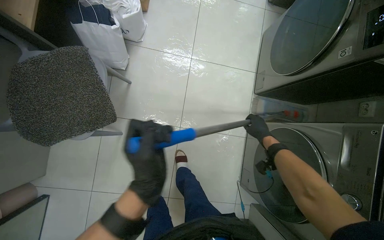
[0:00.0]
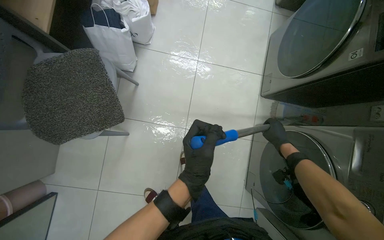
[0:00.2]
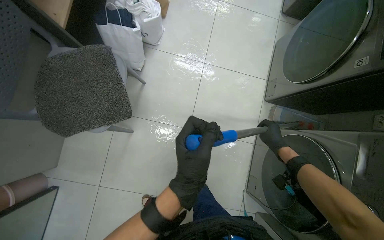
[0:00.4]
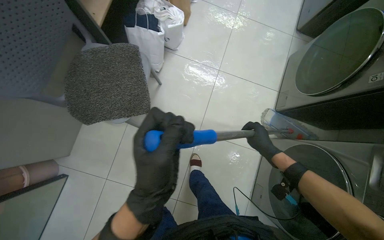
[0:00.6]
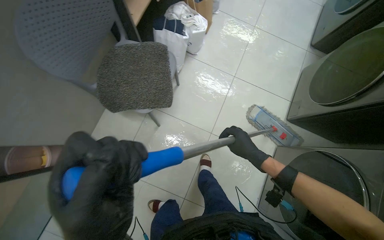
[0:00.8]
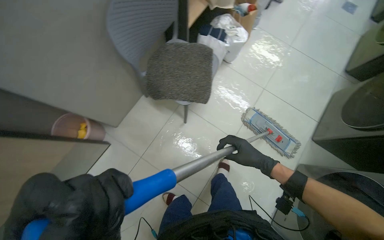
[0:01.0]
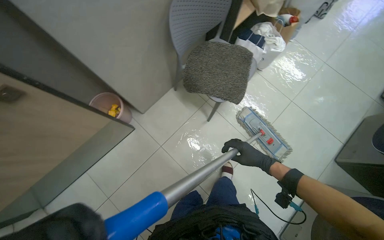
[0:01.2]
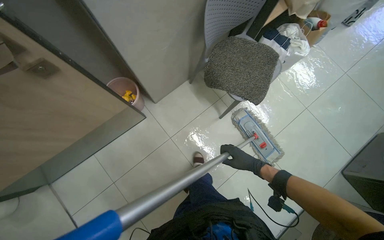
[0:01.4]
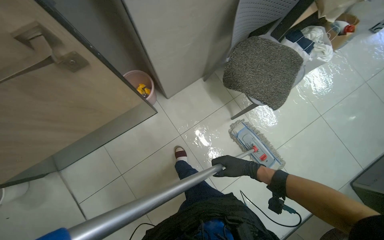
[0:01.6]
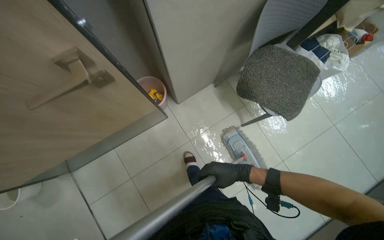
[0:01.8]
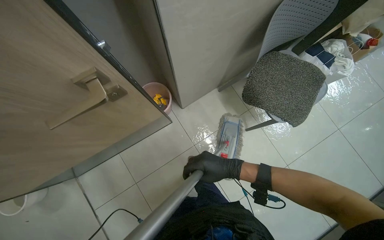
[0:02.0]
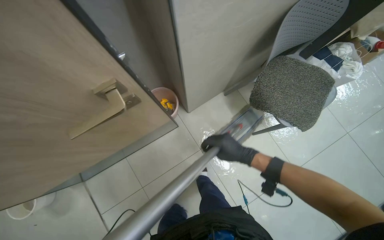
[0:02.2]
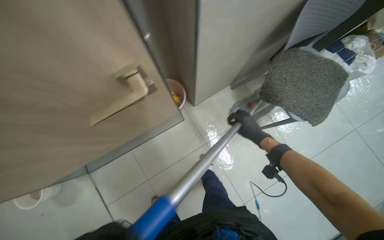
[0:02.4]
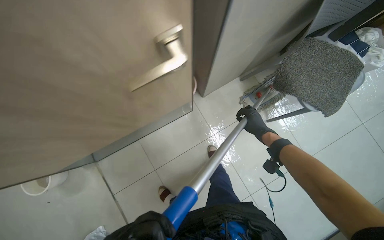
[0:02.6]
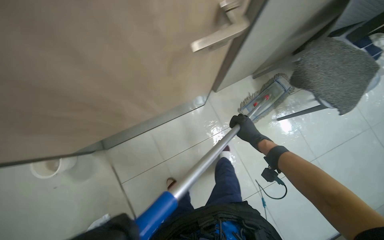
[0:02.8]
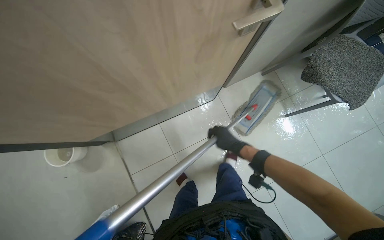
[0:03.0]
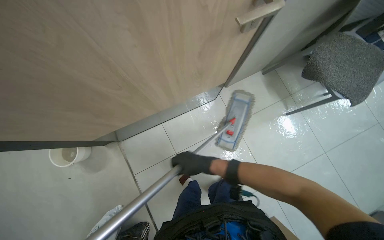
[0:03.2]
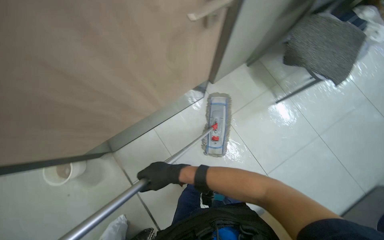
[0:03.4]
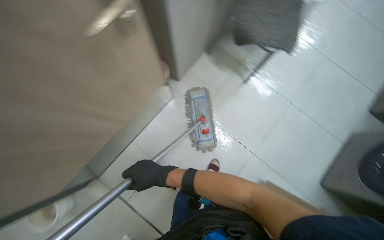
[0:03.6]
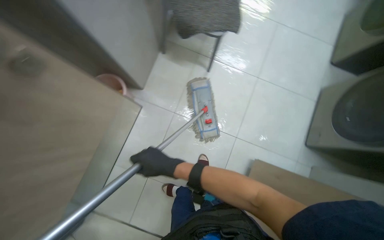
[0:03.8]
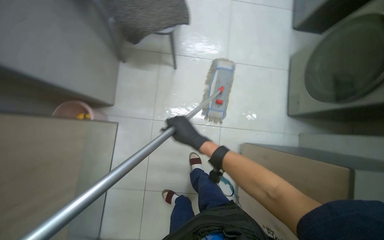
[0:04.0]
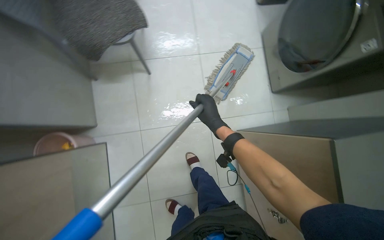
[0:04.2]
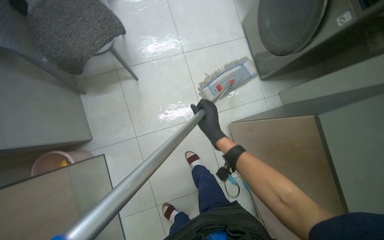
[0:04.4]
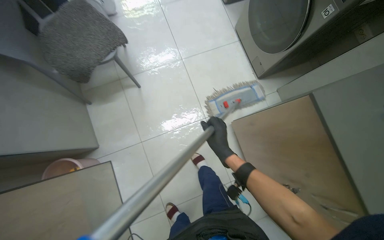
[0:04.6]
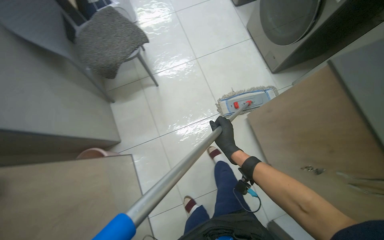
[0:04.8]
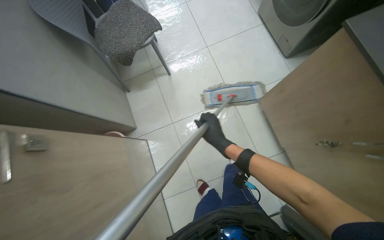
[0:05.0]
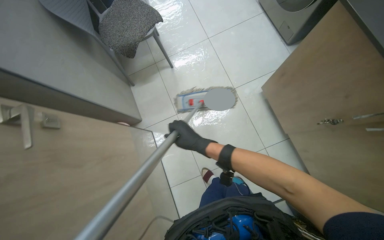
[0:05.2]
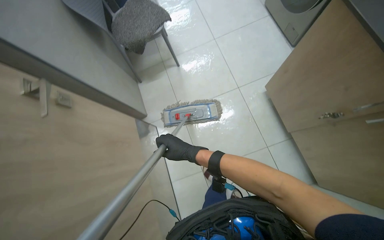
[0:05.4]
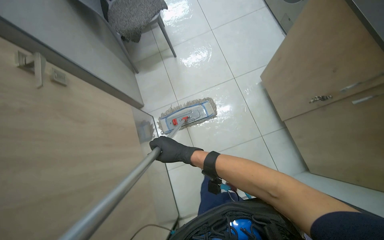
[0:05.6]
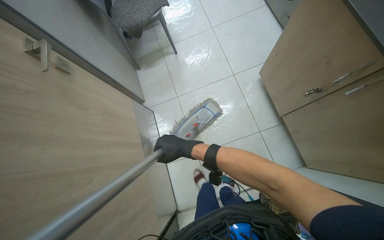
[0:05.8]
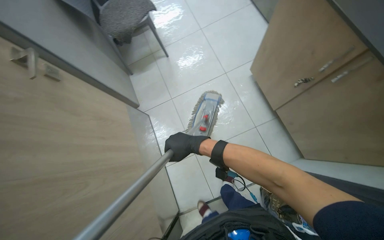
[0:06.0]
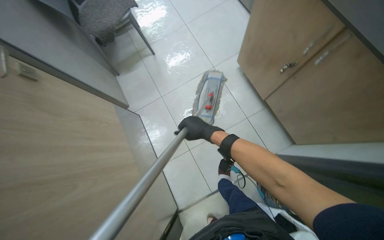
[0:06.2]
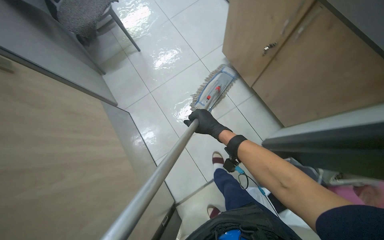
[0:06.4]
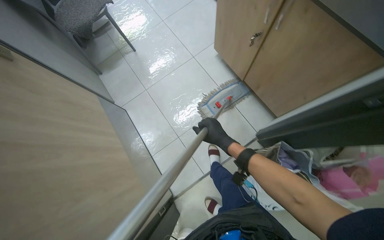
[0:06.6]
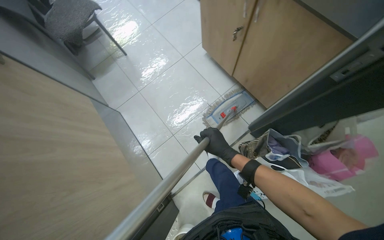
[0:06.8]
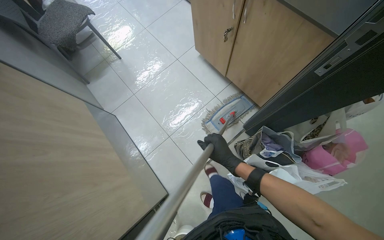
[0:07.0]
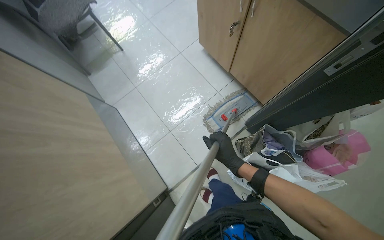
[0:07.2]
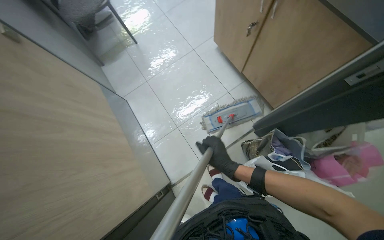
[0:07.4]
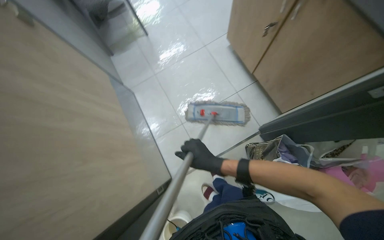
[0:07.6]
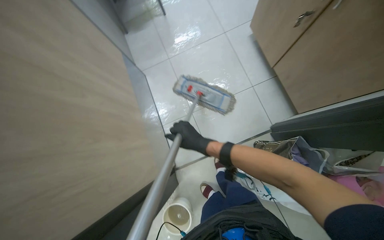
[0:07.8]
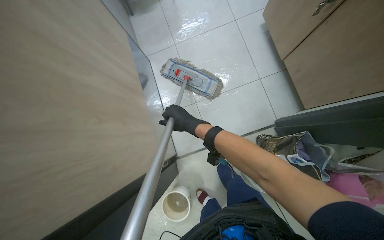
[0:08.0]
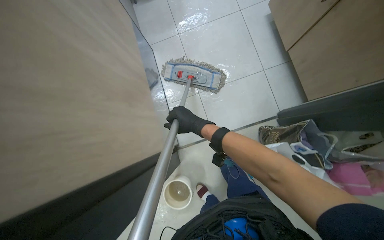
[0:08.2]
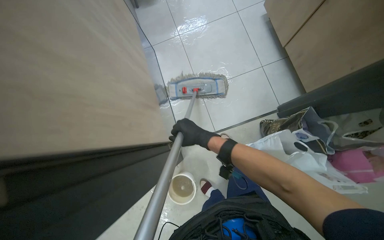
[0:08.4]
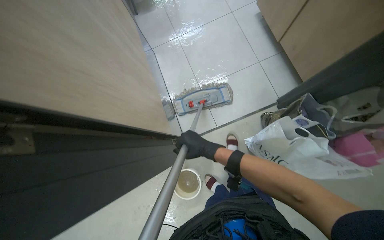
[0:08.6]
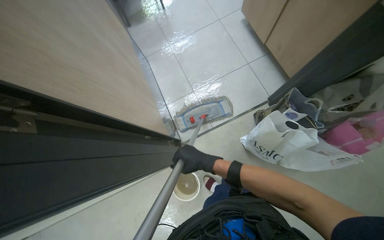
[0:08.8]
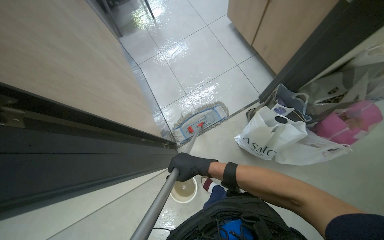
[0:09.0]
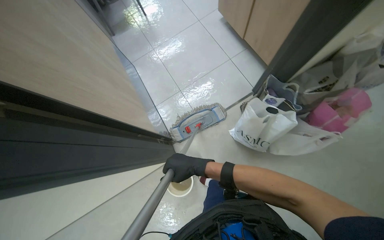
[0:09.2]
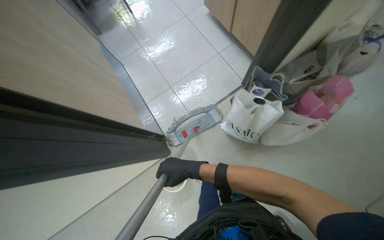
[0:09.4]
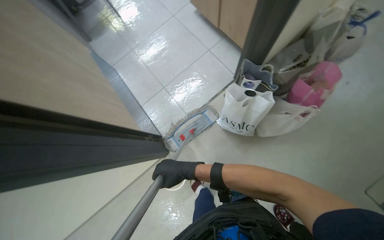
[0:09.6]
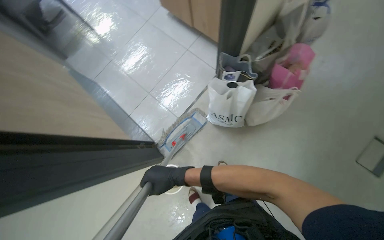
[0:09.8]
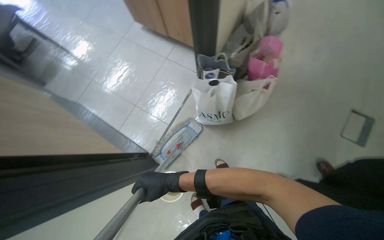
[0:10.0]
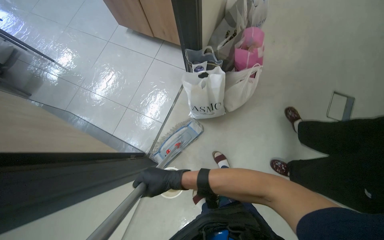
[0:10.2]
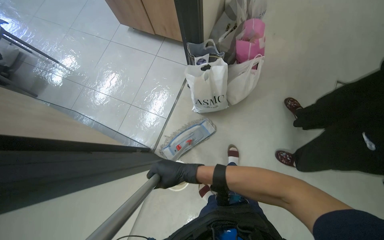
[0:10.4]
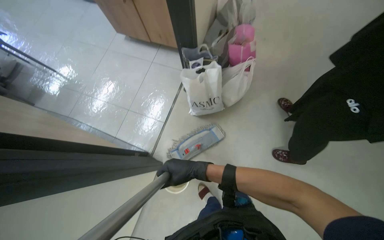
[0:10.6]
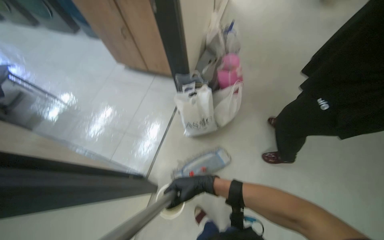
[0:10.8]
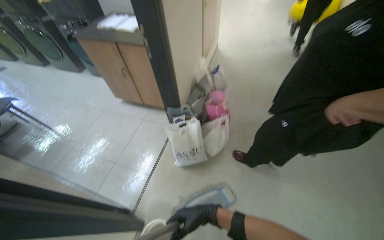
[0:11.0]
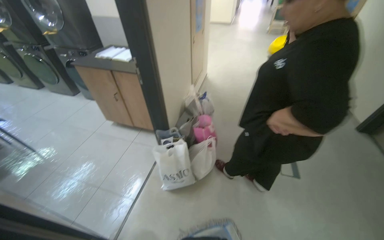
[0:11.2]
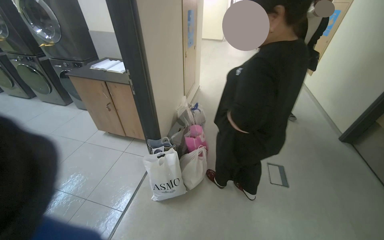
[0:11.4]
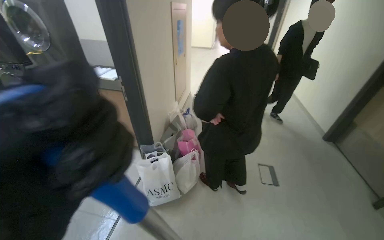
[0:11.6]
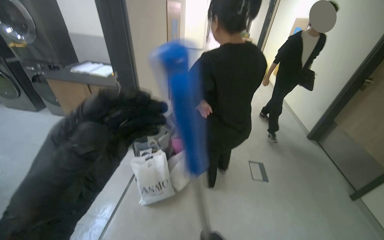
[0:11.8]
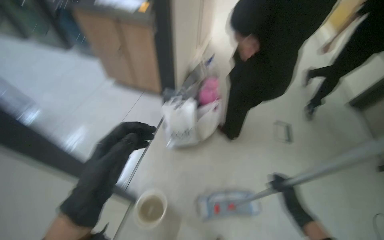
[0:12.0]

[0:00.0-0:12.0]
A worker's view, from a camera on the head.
Job: mopping floor.
The whole recording: Mopping floor. The worker prepares the mop by wringing a cloth and attaching it, then mops the floor.
0:00.0 to 0:01.6: The camera travels approximately 80 cm. The head rotates approximately 45 degrees to the left.
0:01.6 to 0:03.0: The camera travels to the left, about 40 cm.
0:06.0 to 0:07.6: The right hand is displaced down the picture and to the right by about 35 cm.
0:09.0 to 0:10.4: Everything in view rotates approximately 35 degrees counterclockwise.
0:10.4 to 0:12.0: The view tips upward by roughly 25 degrees.

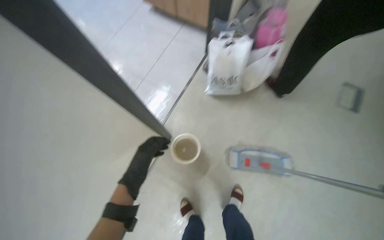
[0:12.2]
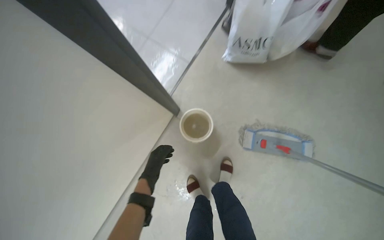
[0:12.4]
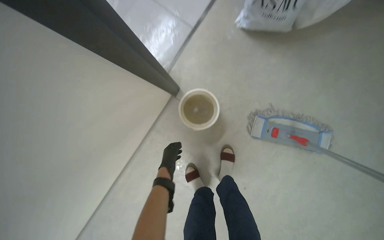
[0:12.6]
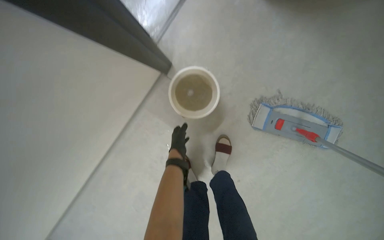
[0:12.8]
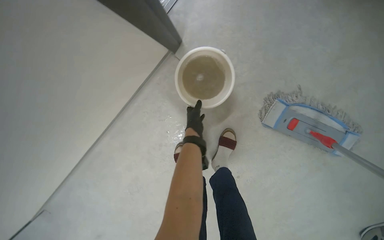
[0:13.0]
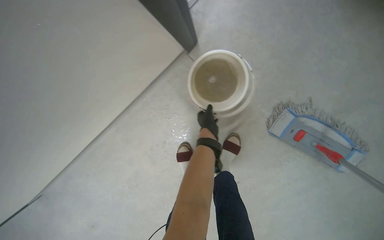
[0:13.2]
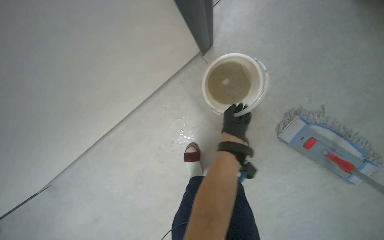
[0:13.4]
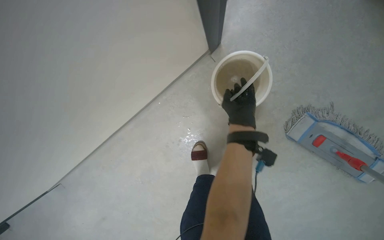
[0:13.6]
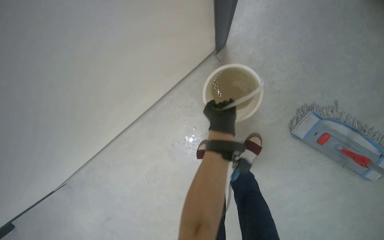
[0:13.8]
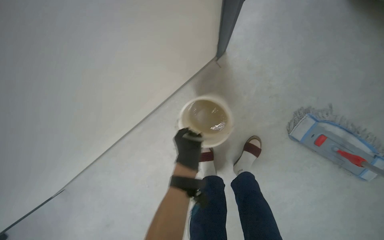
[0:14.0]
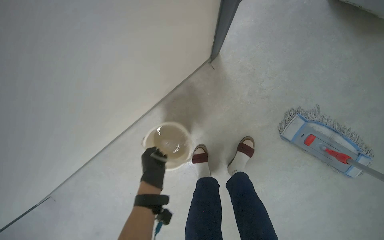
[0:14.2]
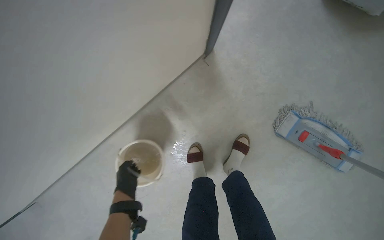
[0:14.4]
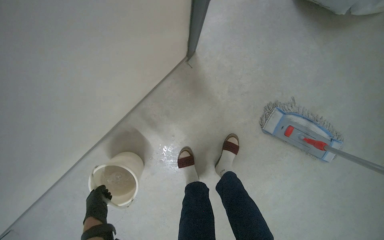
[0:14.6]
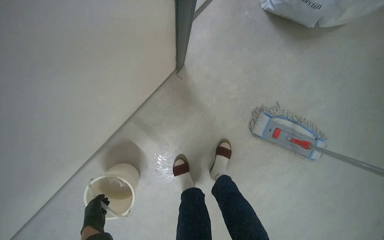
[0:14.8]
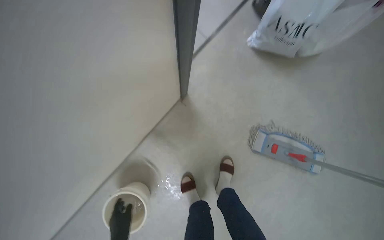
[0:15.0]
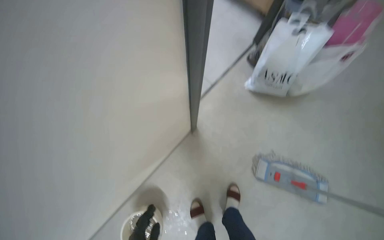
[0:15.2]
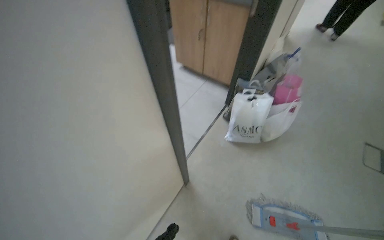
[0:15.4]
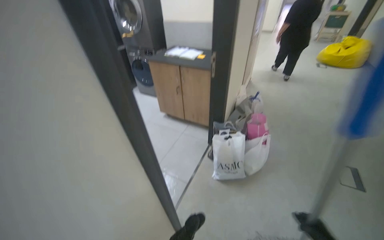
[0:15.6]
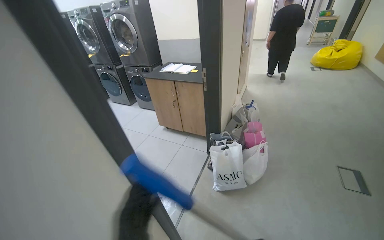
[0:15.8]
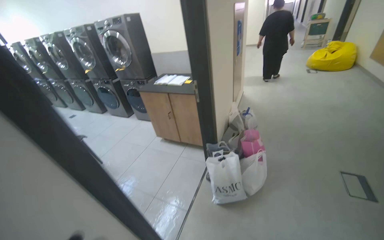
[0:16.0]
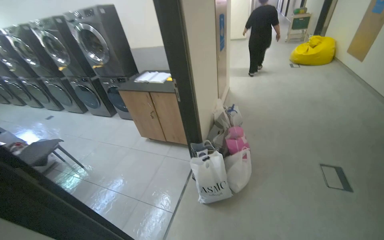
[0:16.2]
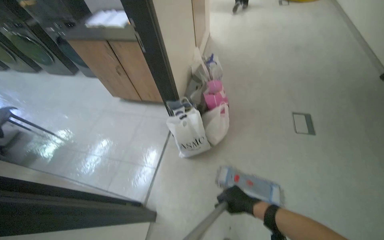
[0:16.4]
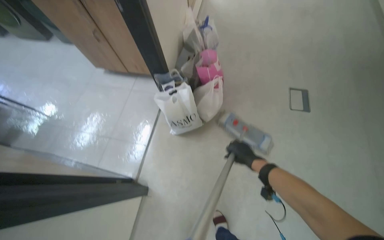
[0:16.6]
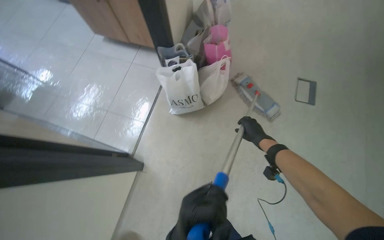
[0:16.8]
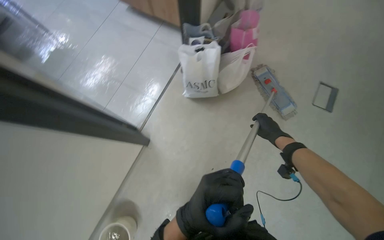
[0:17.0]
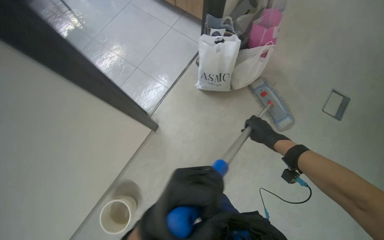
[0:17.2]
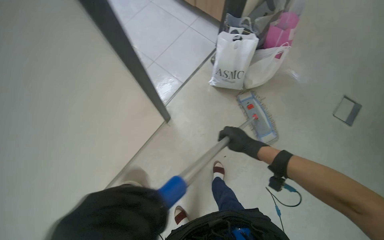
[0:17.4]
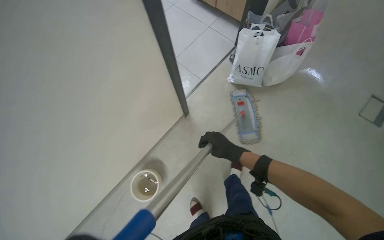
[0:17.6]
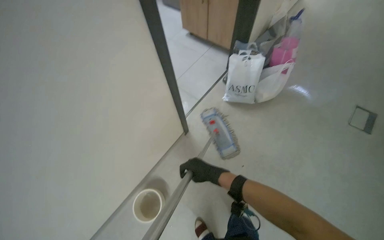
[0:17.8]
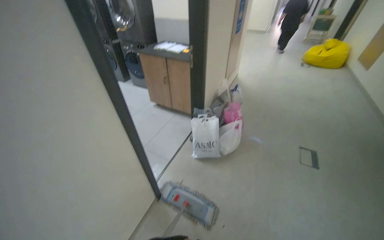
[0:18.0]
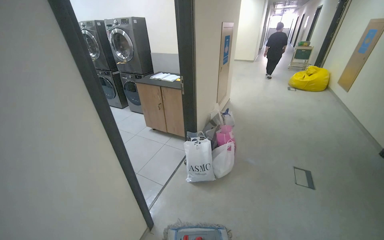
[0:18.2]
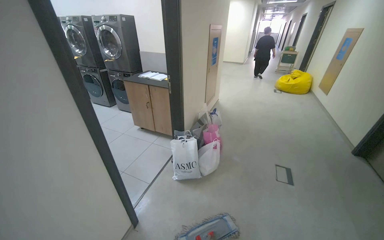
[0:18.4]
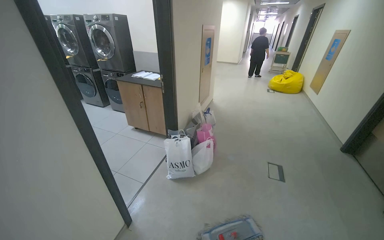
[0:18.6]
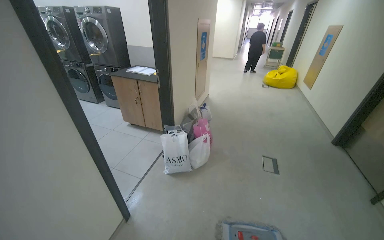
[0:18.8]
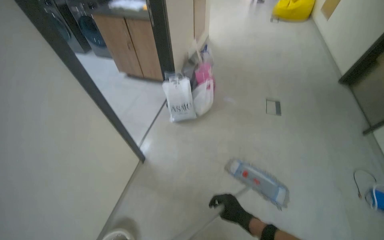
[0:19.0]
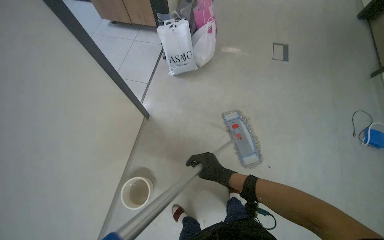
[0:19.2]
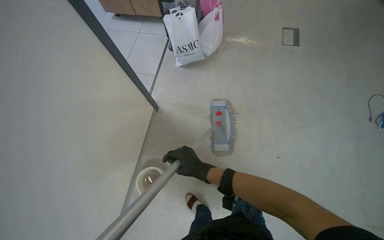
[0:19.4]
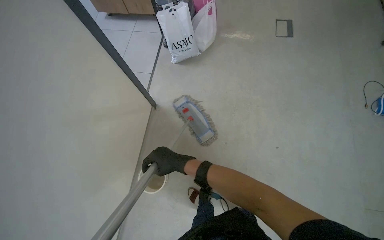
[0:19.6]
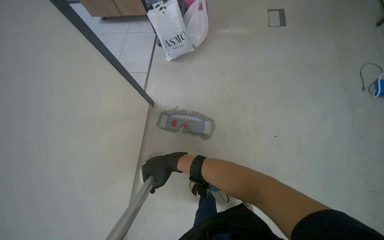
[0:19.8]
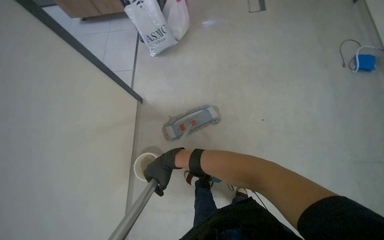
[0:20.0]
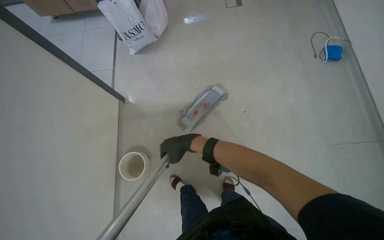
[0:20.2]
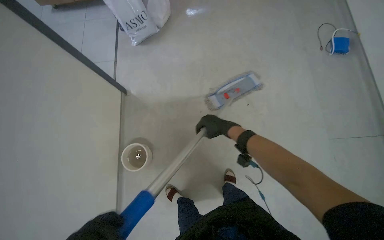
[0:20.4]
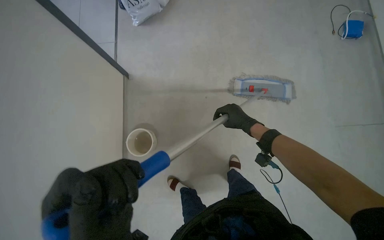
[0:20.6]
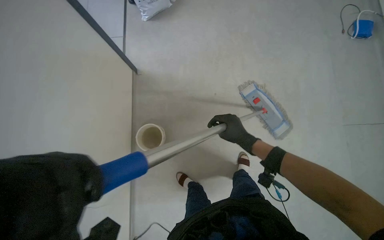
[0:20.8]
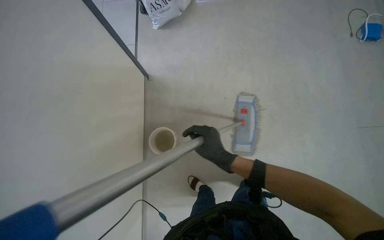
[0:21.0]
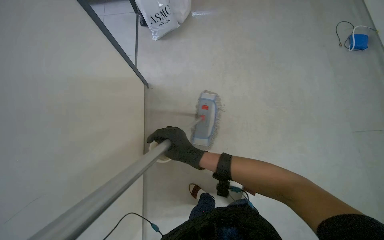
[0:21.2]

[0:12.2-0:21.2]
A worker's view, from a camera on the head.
Job: mopping floor.
The whole recording: Mopping floor. The worker prepares the mop by wringing a cloth and attaching it, then mops the floor.
0:12.2 to 0:13.8: The wearer moves roughly 50 cm. The camera pitches downward, by some 35 degrees.
0:13.8 to 0:15.2: The camera pitches upward, by about 30 degrees.
0:15.2 to 0:16.6: The camera travels approximately 60 cm. The wearer looks some 30 degrees further to the right. The view tips upward by roughly 10 degrees.
0:16.6 to 0:18.2: The wearer moves approximately 50 cm. The wearer looks roughly 30 degrees further upward.
0:18.2 to 0:19.8: The view tips downward by roughly 40 degrees.
0:19.8 to 0:21.2: The right hand goes about 20 cm nearer to the camera, and reaches roughly 40 cm to the right, then returns.
